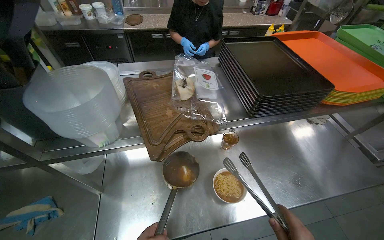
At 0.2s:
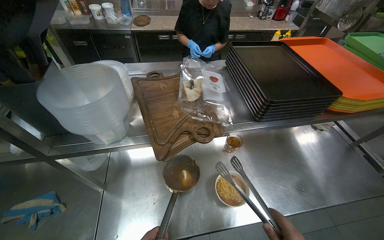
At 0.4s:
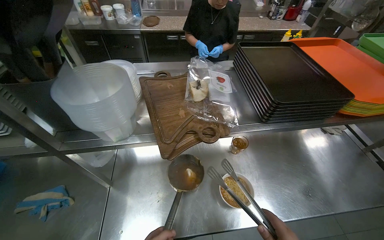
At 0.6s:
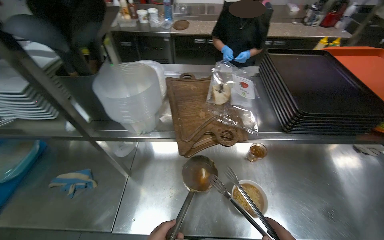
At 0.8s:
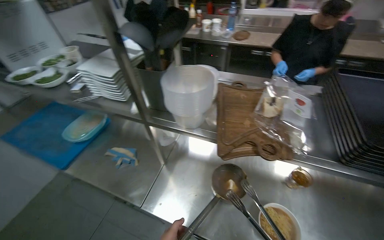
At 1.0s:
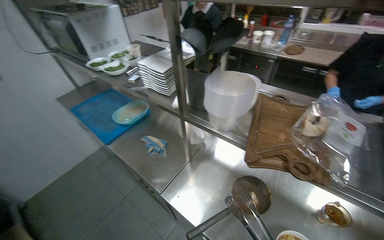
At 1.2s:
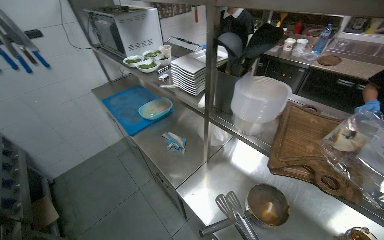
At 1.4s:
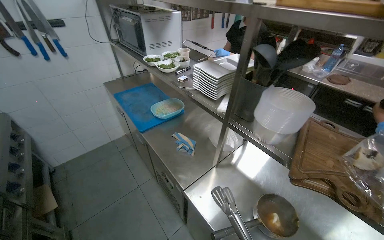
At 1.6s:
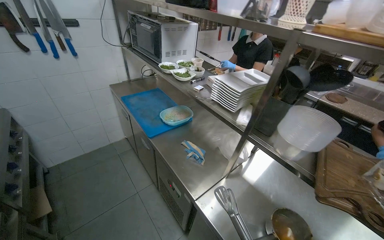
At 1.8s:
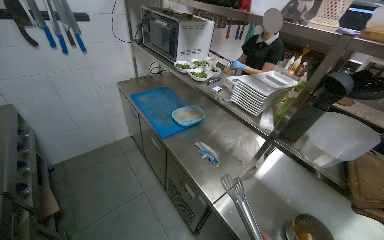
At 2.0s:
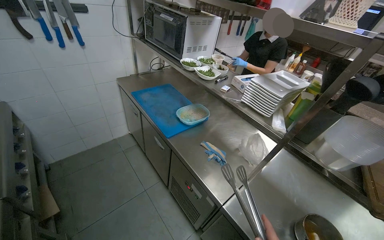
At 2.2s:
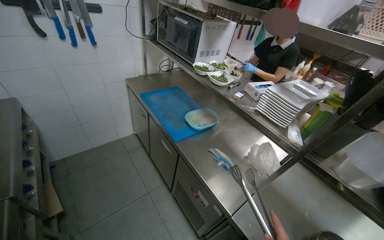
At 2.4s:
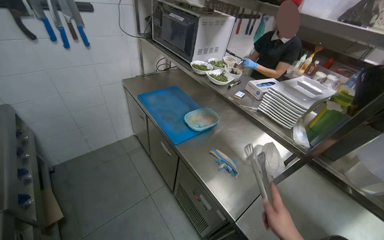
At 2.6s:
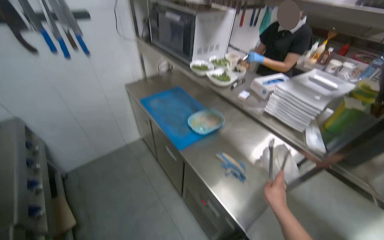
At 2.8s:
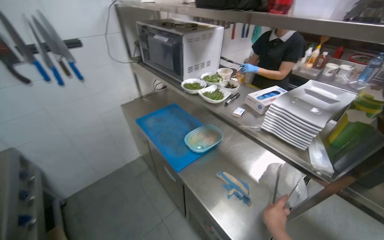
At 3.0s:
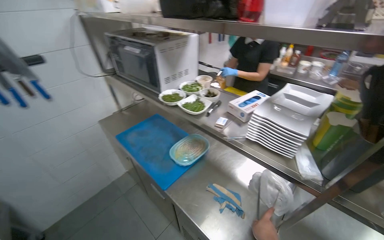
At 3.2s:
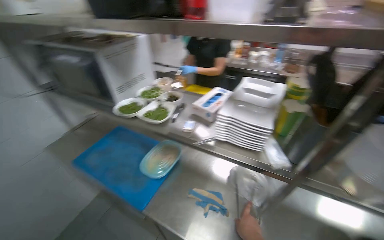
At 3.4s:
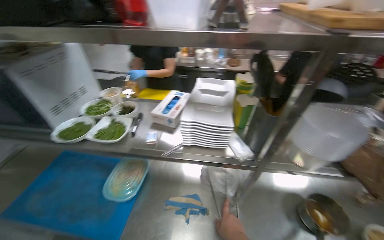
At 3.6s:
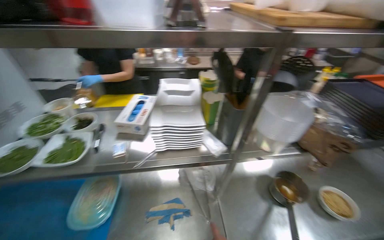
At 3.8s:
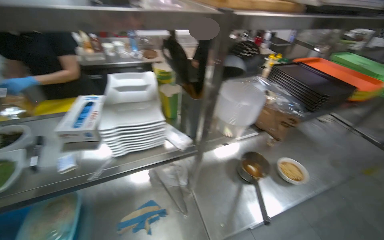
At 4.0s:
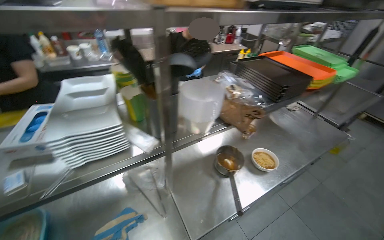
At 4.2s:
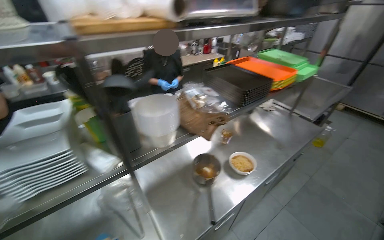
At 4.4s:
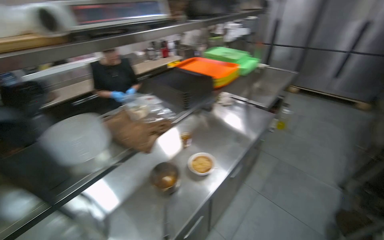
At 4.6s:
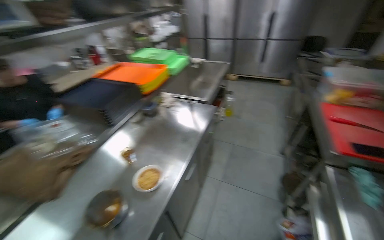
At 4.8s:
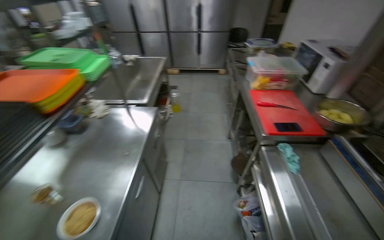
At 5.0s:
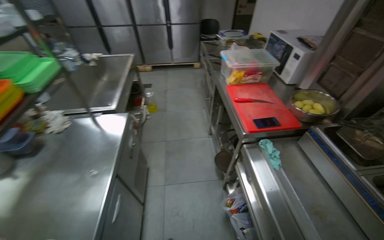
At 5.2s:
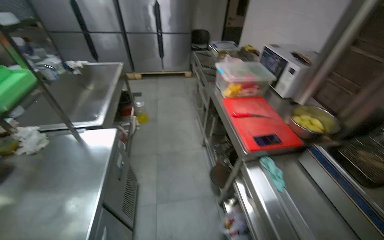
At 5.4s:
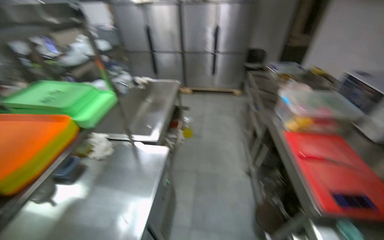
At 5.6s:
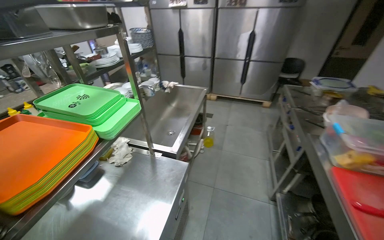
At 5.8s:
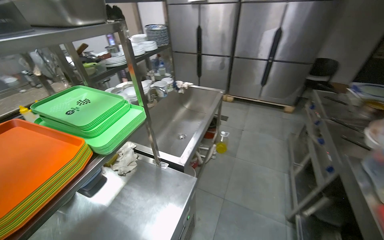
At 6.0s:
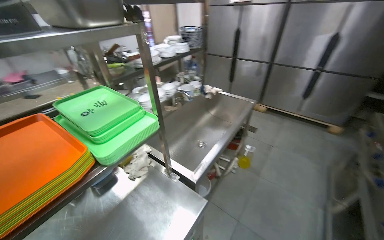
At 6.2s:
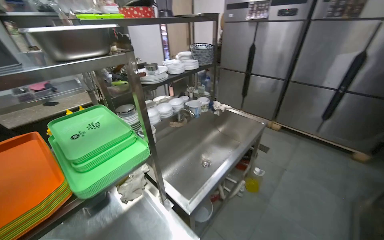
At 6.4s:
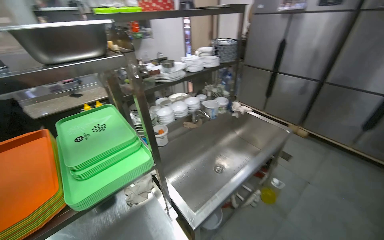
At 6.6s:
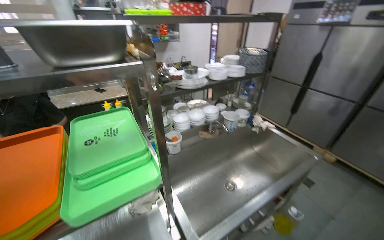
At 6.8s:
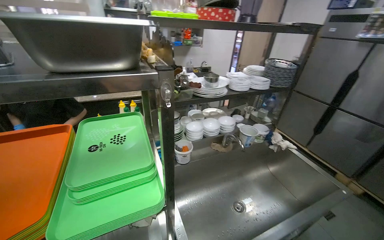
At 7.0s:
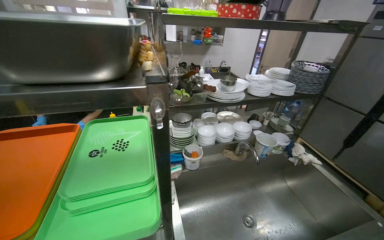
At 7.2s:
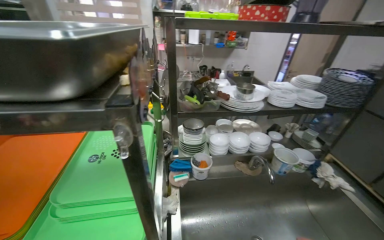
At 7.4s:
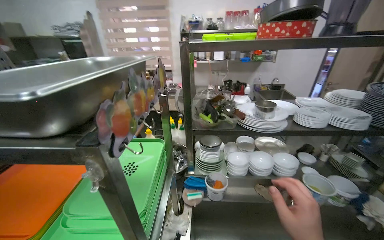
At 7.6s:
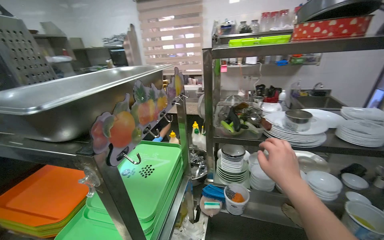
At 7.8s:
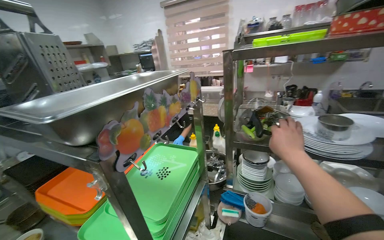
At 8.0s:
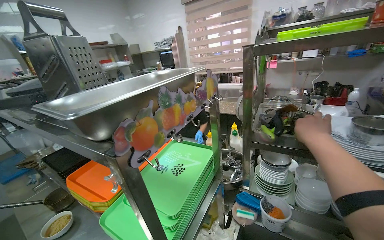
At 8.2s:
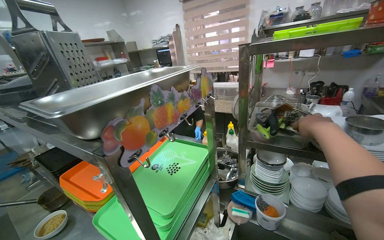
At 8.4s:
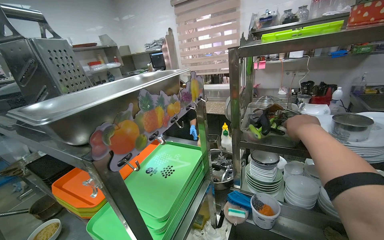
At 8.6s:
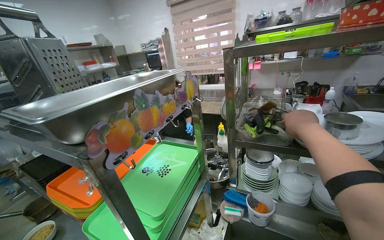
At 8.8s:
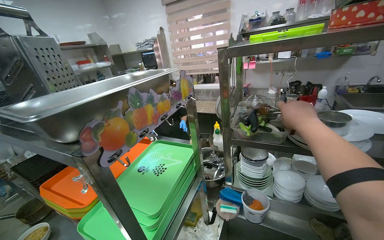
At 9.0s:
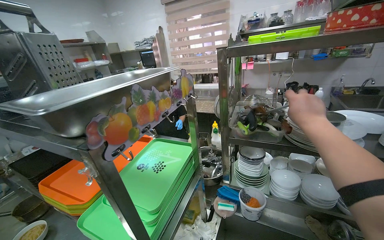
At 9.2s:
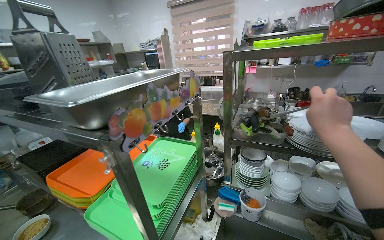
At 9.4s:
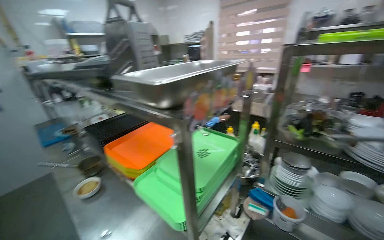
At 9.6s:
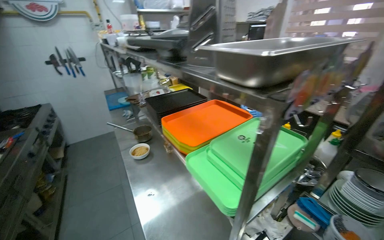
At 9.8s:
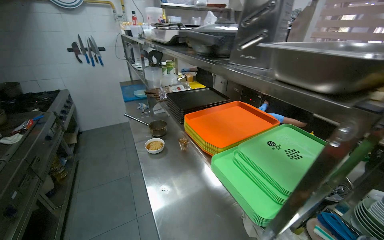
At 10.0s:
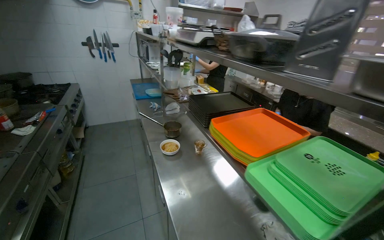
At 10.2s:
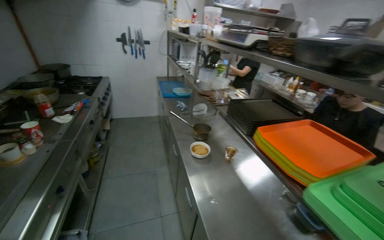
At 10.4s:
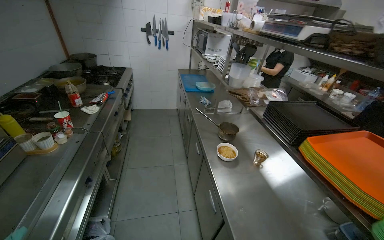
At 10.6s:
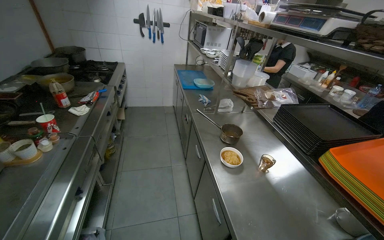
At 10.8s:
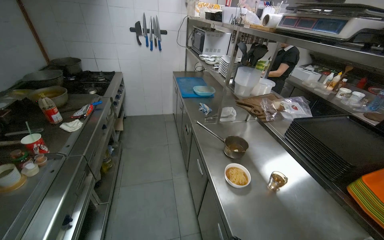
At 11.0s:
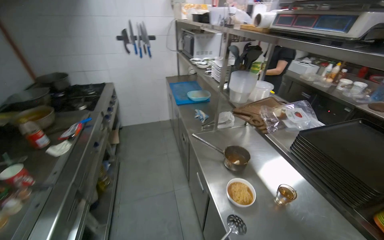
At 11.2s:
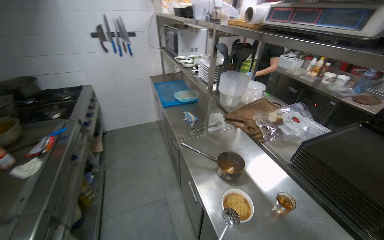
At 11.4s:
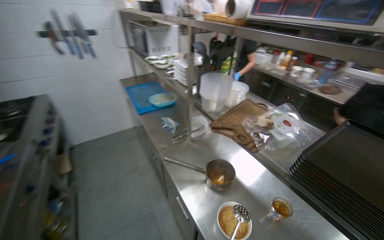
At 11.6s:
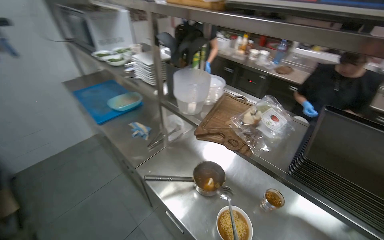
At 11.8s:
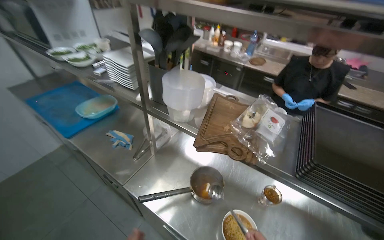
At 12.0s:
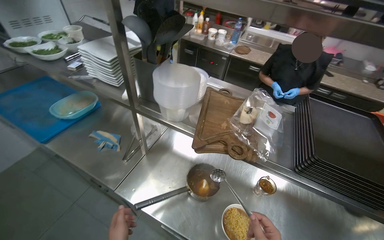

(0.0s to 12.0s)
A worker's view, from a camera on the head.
Job: preparing food.
The whole recording: Assembling ingredients for a dish. The worker transfers cooked food, retrieves and slices an ingredient, and adds sauce to a serving bowl.
0.0s - 1.6s: The wearer looks about 65 degrees further to the left.
3.0s - 4.4s: The wearer looks roughly 90 degrees further to the right.
4.4s - 6.0s: The camera is carried roughly 1 m.
6.0s - 7.6s: The wearer moves about 60 cm. The head turns to the left by roughly 70 degrees.
7.6s - 9.0s: The right hand is displaced up the picture and to the right by about 15 cm.
9.0s - 10.4s: The head travels some 70 cm. The wearer's head swings roughly 55 degrees to the left.
10.4s - 12.0s: The head travels about 90 cm. The wearer looks about 55 degrees further to the right. The wearer looks approximately 15 degrees further downward.

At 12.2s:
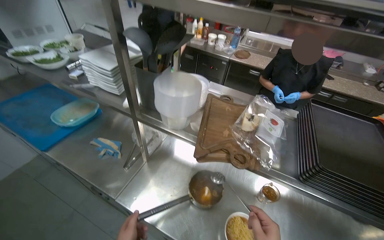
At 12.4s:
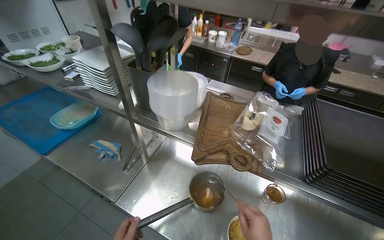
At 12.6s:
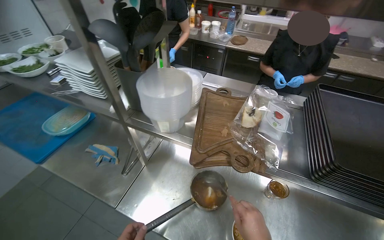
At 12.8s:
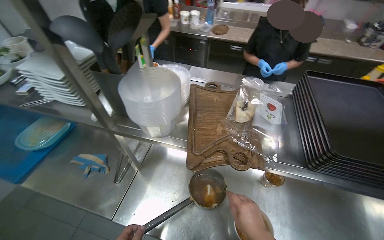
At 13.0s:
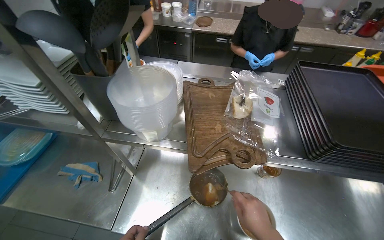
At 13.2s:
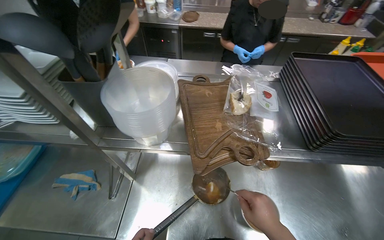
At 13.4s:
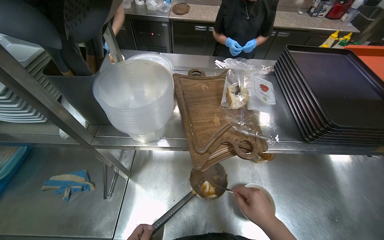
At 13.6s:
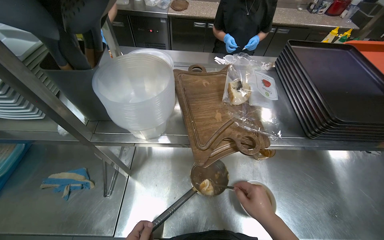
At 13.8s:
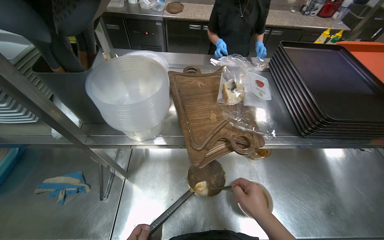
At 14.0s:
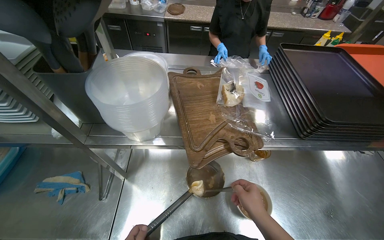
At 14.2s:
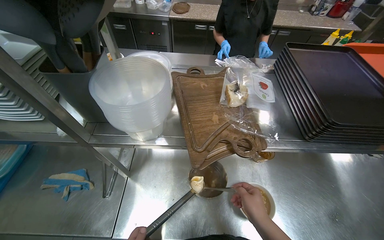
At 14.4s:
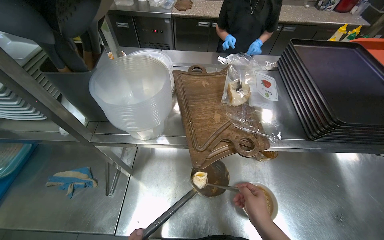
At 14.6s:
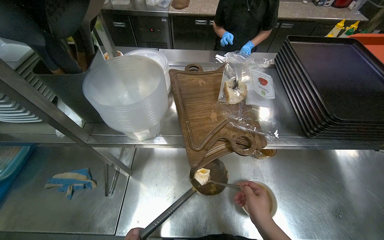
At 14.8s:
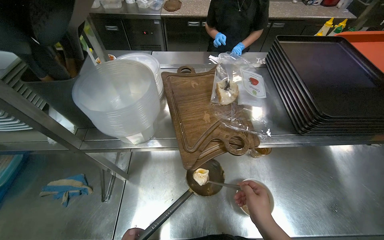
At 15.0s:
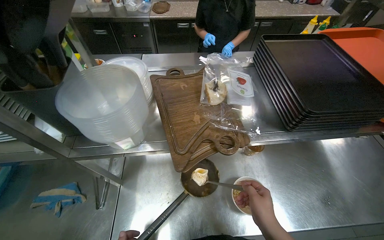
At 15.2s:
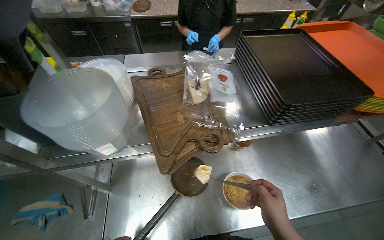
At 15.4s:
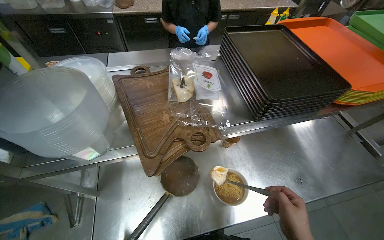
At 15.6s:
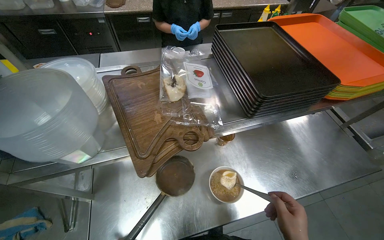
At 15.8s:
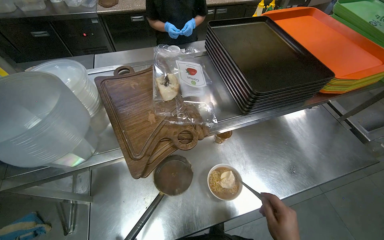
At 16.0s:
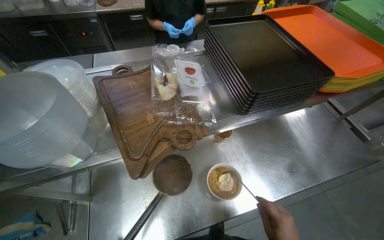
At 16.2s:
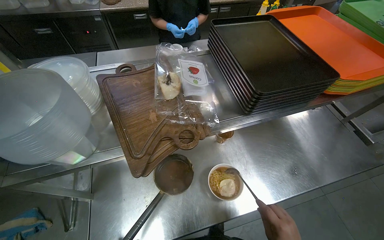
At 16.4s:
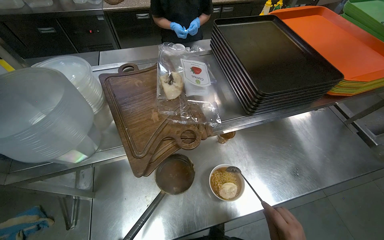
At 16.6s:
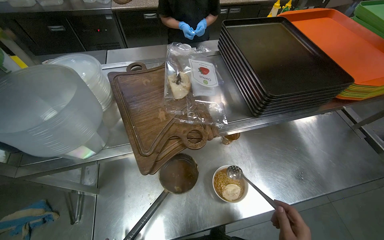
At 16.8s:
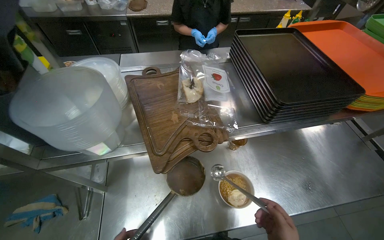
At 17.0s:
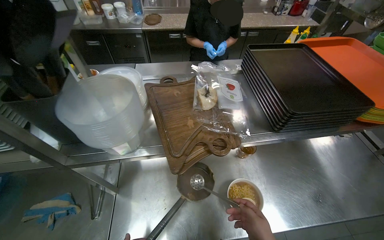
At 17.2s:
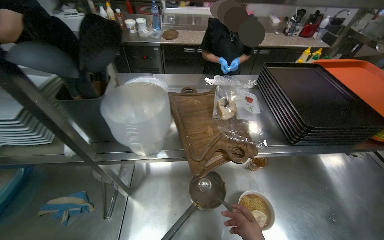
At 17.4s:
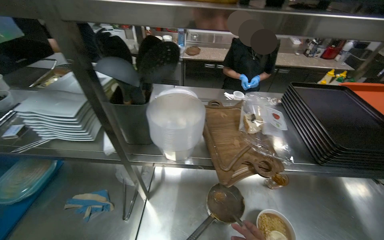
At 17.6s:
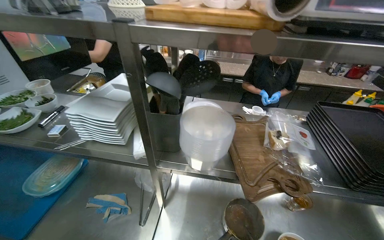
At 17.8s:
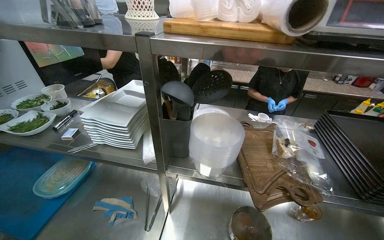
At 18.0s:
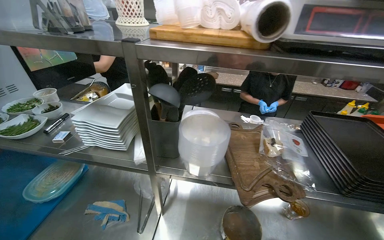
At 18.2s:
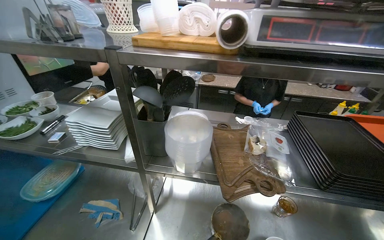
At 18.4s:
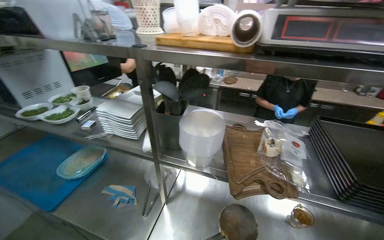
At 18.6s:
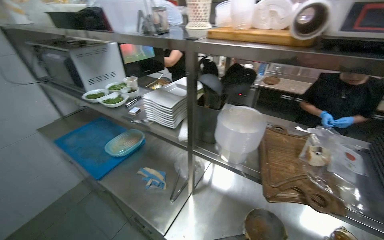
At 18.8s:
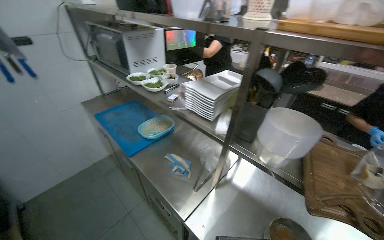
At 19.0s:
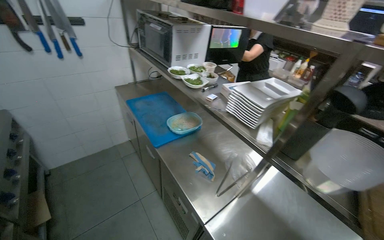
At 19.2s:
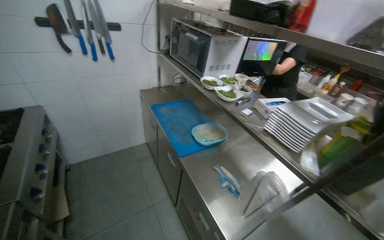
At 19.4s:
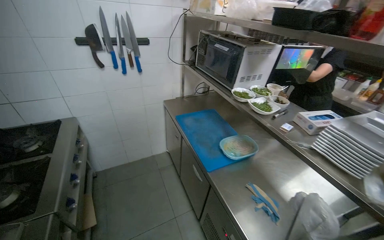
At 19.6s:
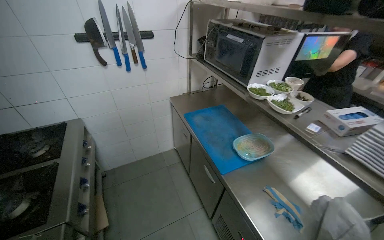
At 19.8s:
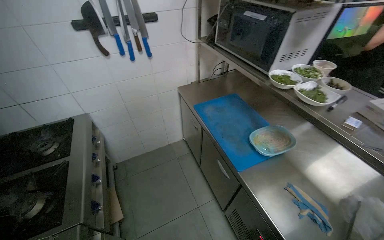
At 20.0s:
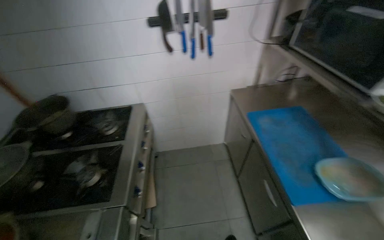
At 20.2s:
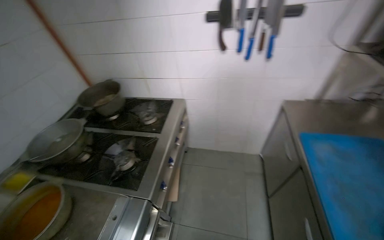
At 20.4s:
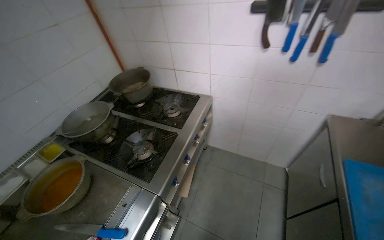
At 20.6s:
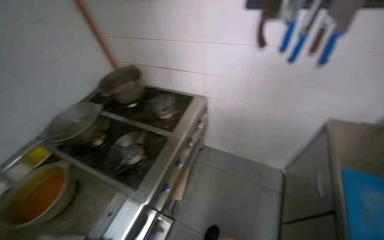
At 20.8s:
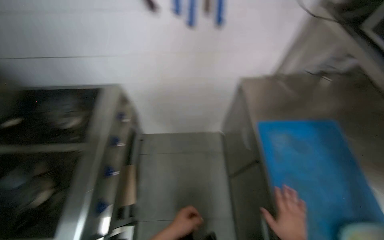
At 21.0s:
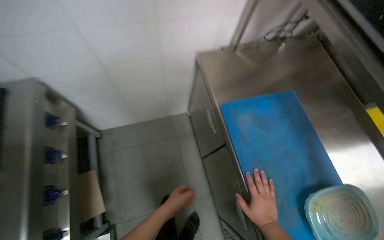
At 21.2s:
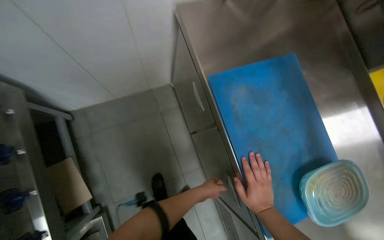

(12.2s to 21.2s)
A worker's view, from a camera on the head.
Job: preparing food.
The whole recording: Assembling ingredients for a dish. The worker transfers cooked food, retrieves and slices an ingredient, and adds sauce to a serving bowl.
12.2s - 13.8s: The wearer's head swings approximately 25 degrees to the right.
16.6s - 18.2s: The head rotates some 25 degrees to the left. The view tips upward by roughly 25 degrees.
18.2s - 19.8s: The camera is carried approximately 60 cm. The wearer's head swings some 55 degrees to the left.
19.8s - 21.2s: The head travels roughly 70 cm. The camera pitches downward, by about 40 degrees.
